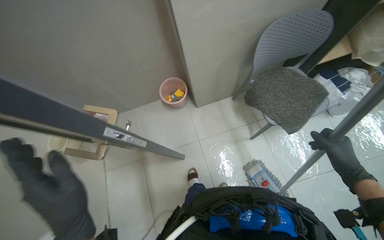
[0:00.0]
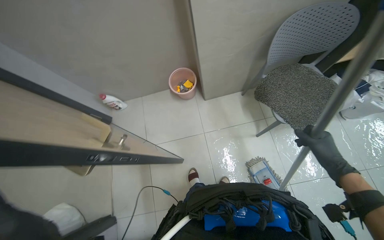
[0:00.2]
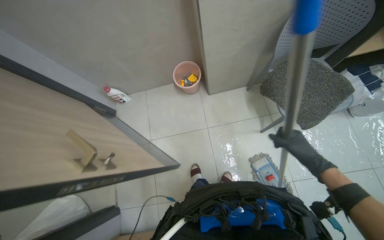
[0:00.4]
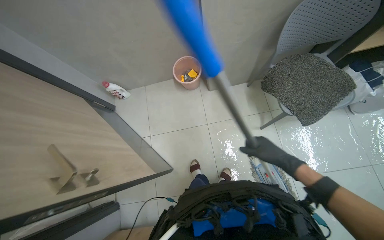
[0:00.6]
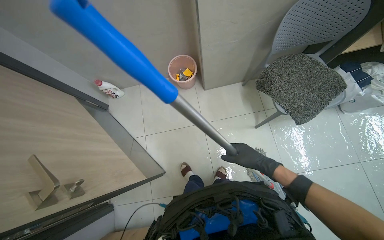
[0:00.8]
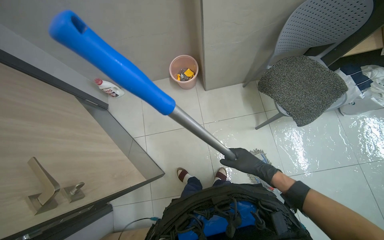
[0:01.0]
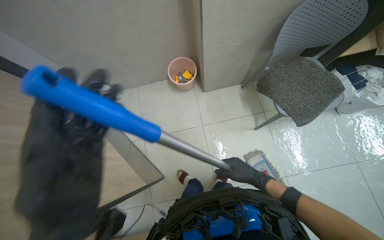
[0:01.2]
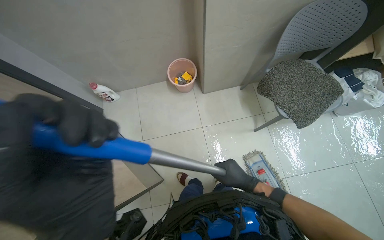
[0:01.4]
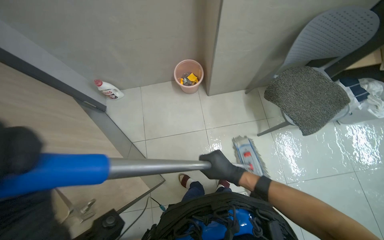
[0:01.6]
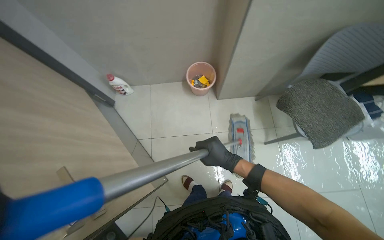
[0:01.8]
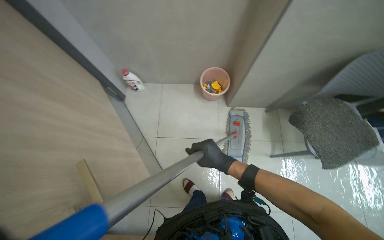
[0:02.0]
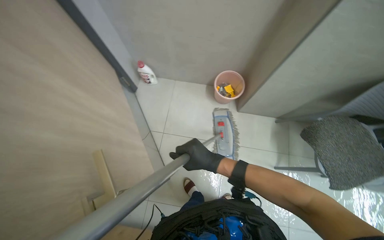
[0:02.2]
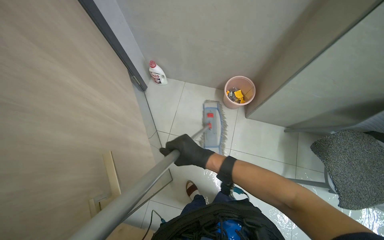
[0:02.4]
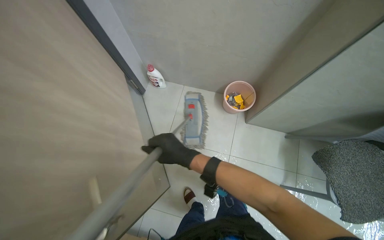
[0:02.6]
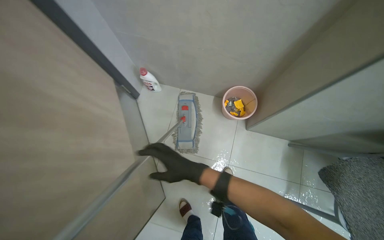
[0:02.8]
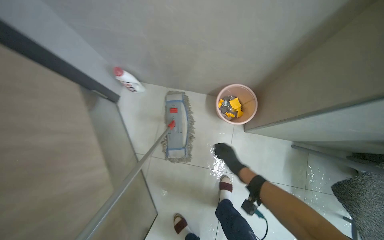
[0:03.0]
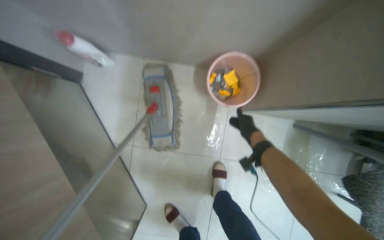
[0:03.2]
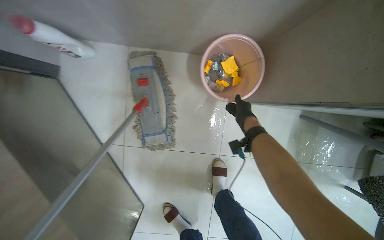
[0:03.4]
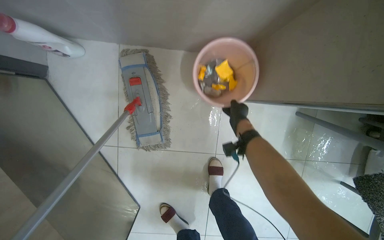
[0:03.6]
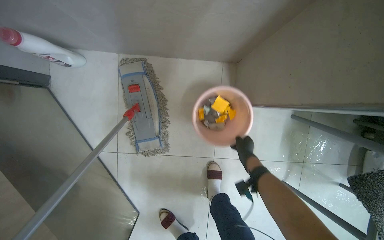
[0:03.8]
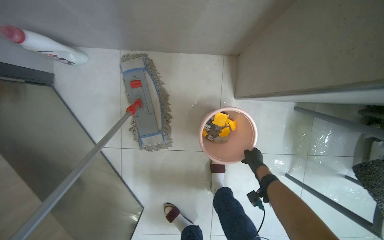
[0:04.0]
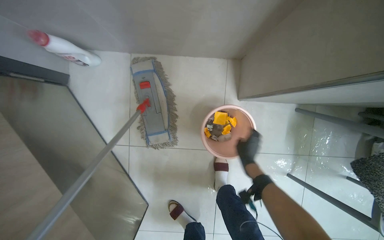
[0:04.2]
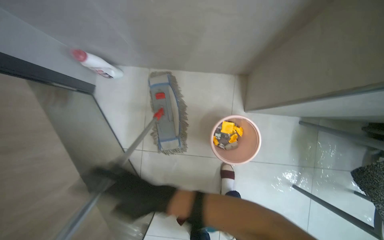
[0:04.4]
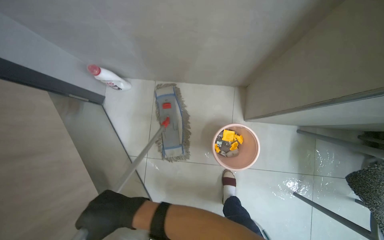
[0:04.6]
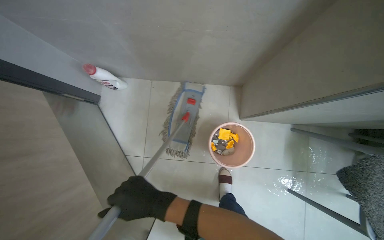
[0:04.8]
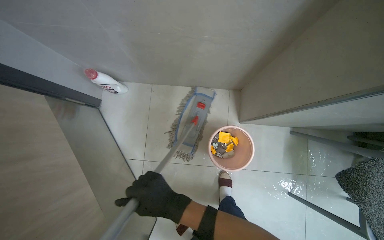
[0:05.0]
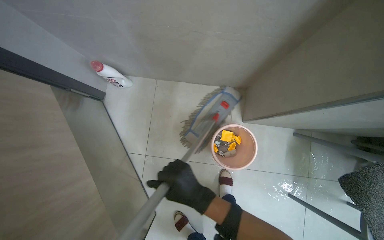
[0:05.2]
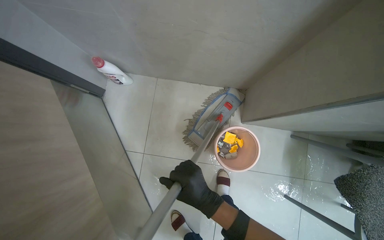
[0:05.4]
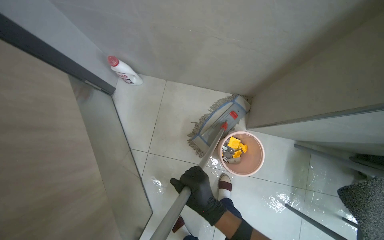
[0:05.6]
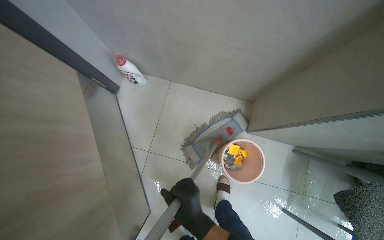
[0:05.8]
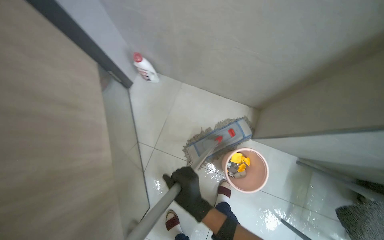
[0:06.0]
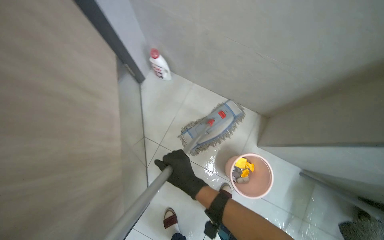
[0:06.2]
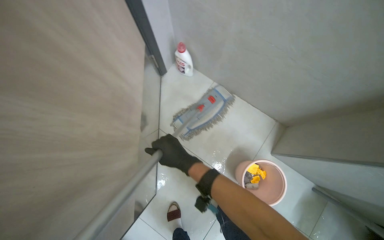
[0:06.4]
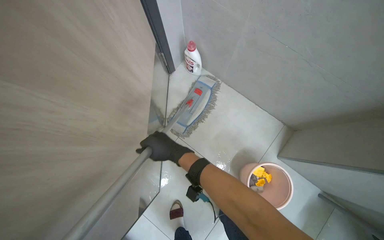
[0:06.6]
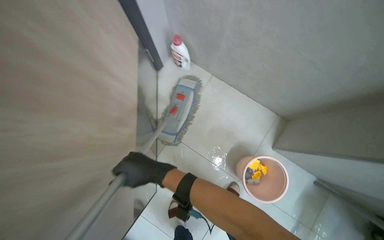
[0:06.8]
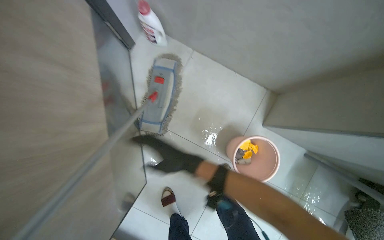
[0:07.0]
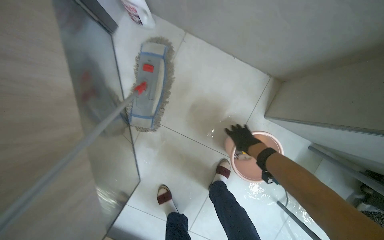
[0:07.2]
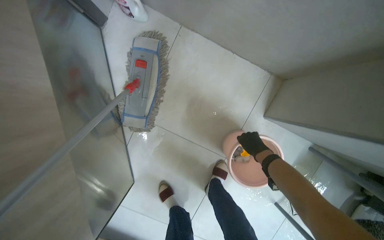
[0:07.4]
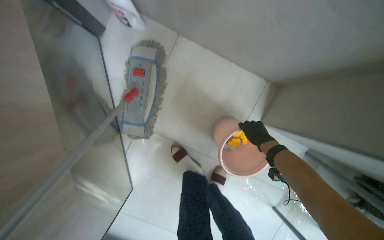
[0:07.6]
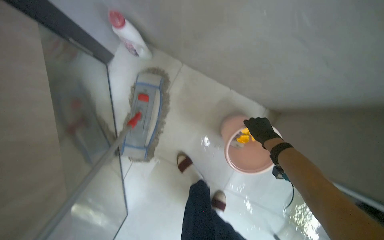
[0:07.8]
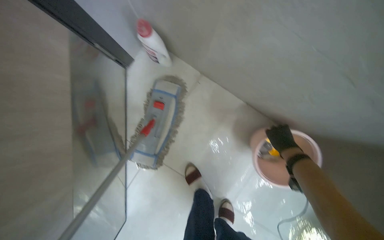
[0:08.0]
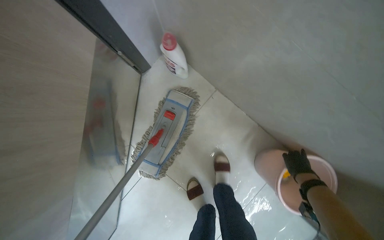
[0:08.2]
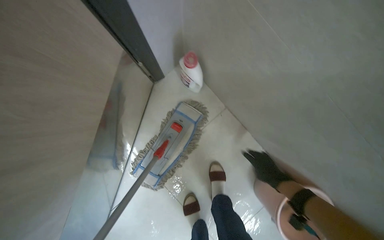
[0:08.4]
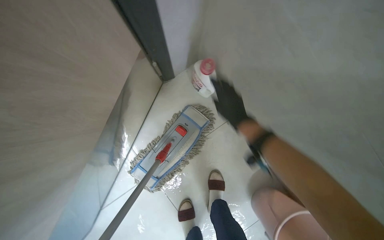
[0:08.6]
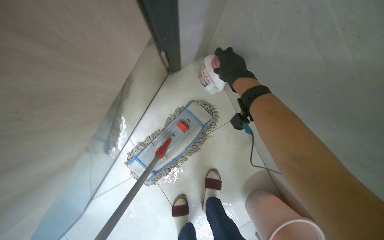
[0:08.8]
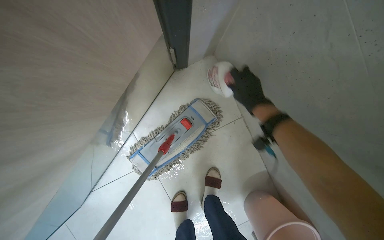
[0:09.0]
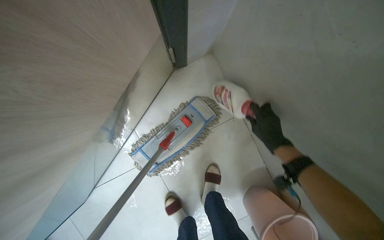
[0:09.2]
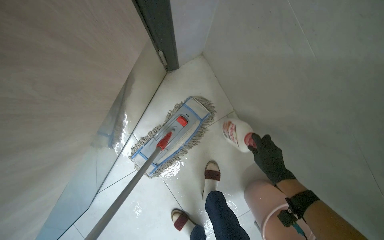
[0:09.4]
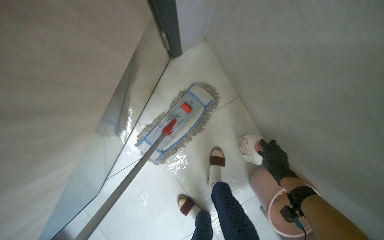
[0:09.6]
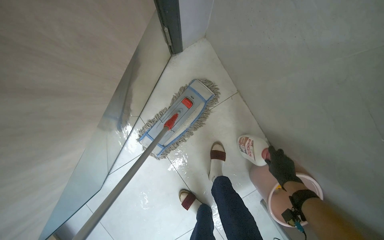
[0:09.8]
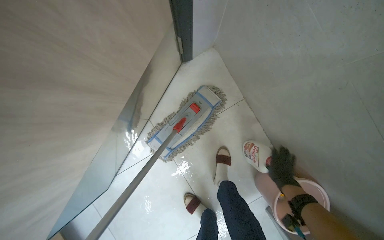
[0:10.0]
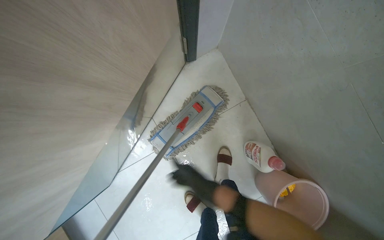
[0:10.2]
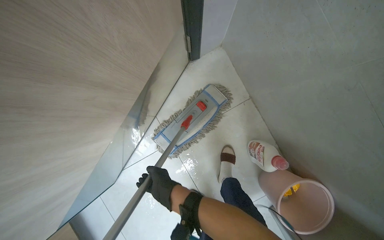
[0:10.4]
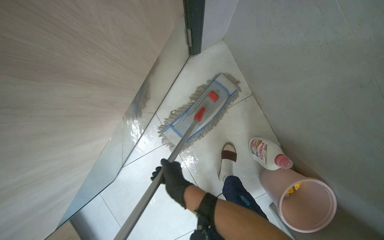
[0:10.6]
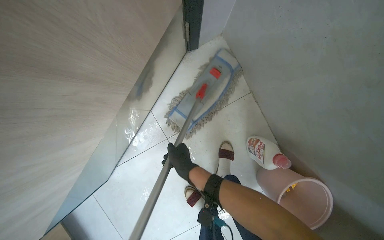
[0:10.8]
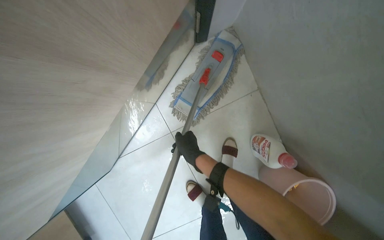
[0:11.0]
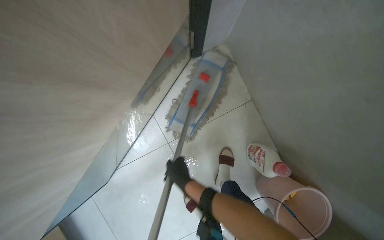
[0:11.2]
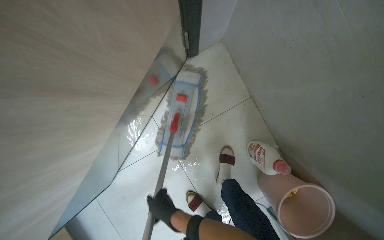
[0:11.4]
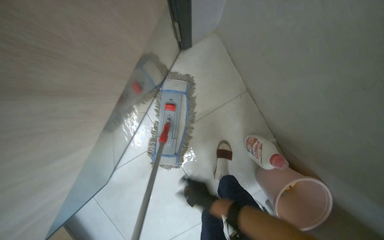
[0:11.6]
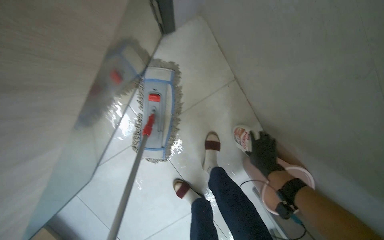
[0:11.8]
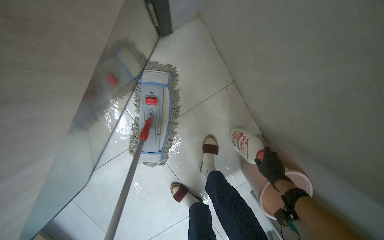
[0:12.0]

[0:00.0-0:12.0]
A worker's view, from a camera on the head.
Job: mopping floor.
The whole recording: Mopping floor. The worker prepares the mop by wringing a cloth and attaching it, then mops the floor.
0:00.0 to 0:01.6: The right hand shifts roughly 40 cm to the left.
0:01.6 to 0:03.0: The camera is carried roughly 50 cm.
0:06.0 to 0:07.6: The view tilts some 15 degrees downward. The right hand heads farther from the camera and to the right, covering approximately 50 cm.
0:07.6 to 0:09.0: The camera travels approximately 40 cm. Everything in view rotates some 35 degrees clockwise.

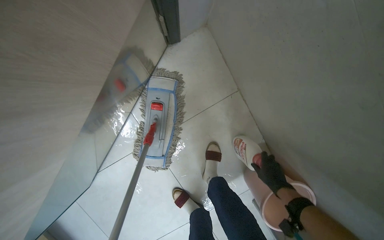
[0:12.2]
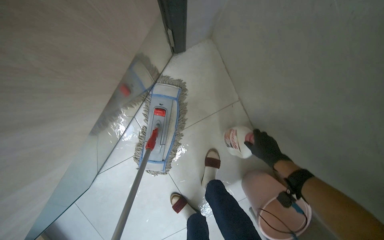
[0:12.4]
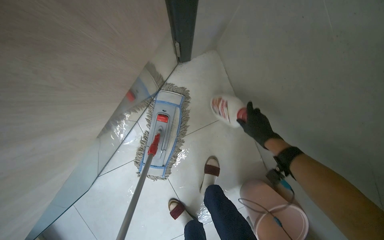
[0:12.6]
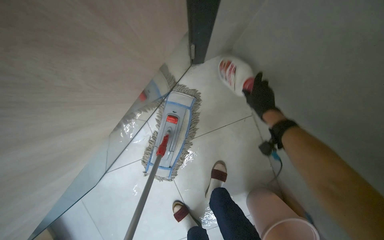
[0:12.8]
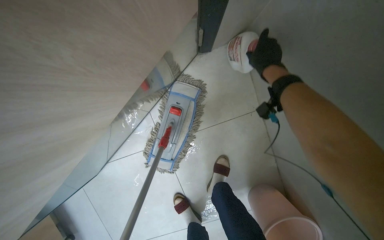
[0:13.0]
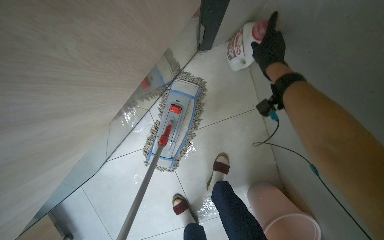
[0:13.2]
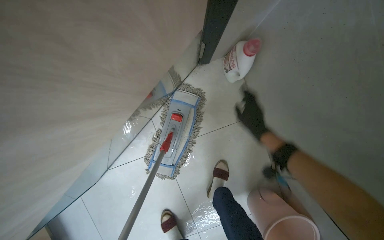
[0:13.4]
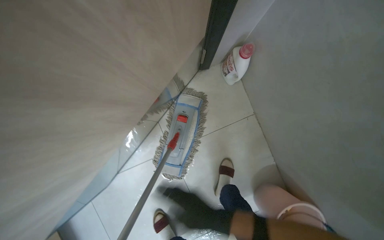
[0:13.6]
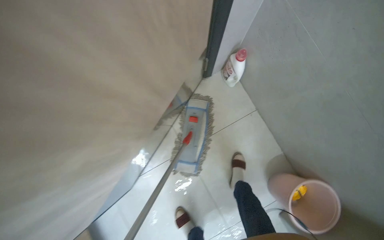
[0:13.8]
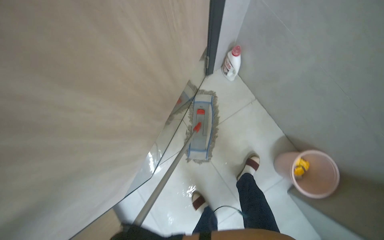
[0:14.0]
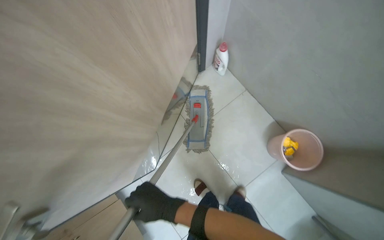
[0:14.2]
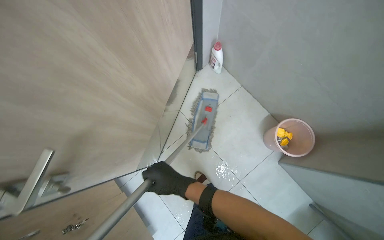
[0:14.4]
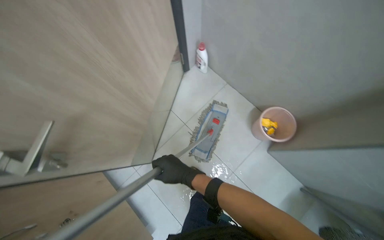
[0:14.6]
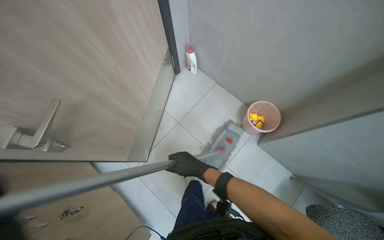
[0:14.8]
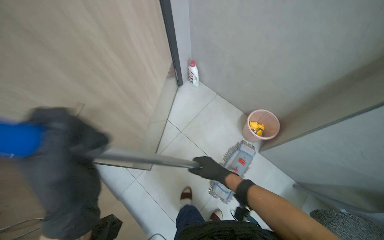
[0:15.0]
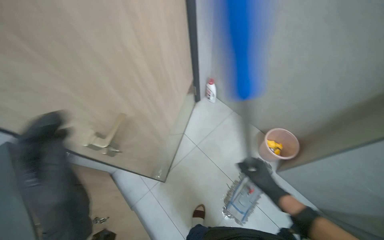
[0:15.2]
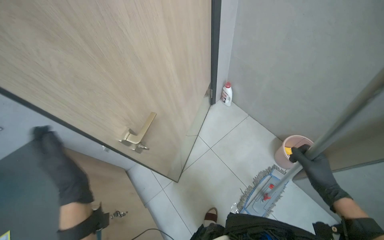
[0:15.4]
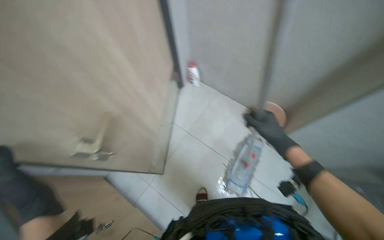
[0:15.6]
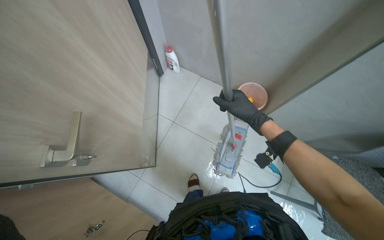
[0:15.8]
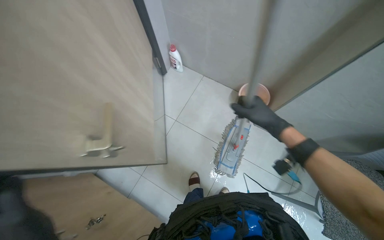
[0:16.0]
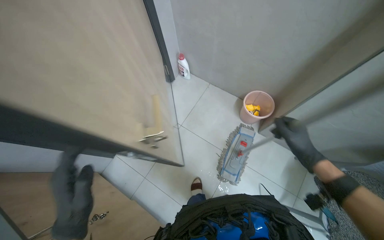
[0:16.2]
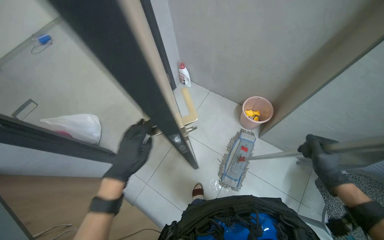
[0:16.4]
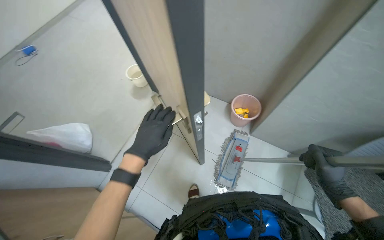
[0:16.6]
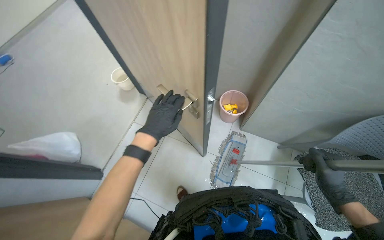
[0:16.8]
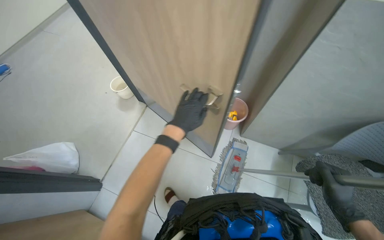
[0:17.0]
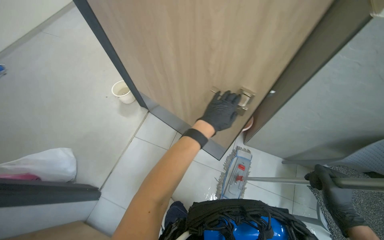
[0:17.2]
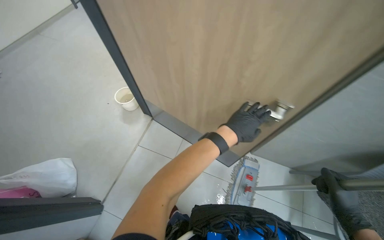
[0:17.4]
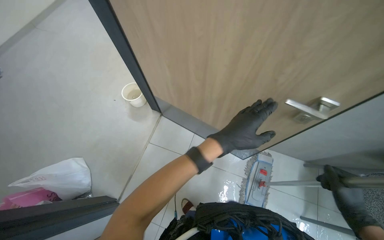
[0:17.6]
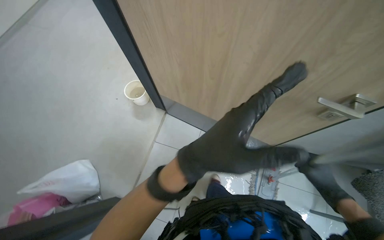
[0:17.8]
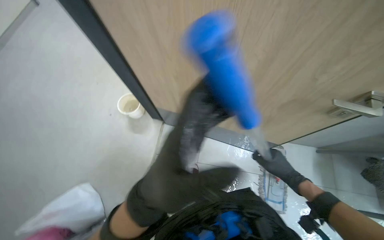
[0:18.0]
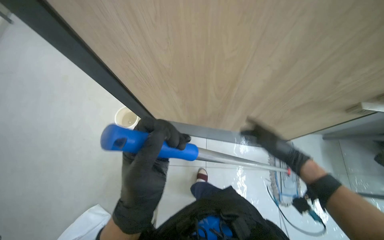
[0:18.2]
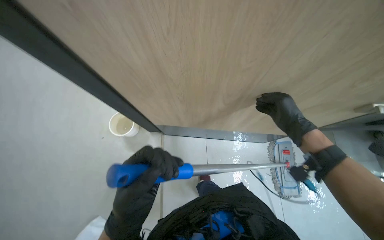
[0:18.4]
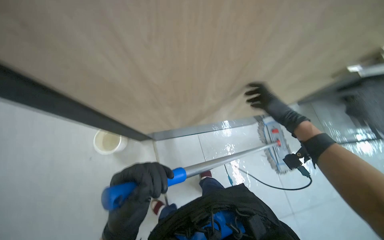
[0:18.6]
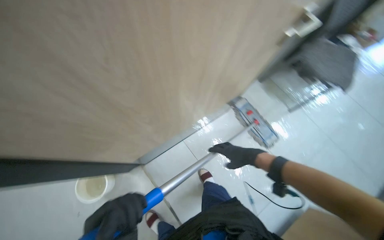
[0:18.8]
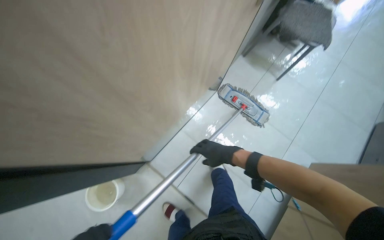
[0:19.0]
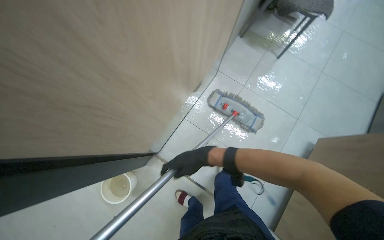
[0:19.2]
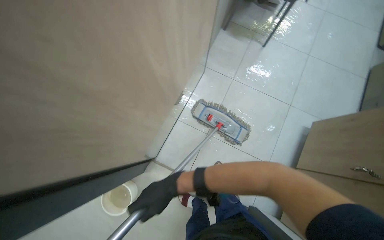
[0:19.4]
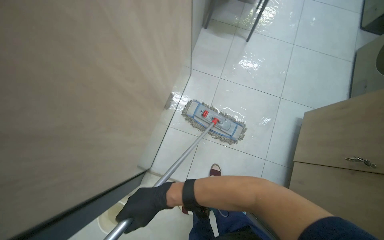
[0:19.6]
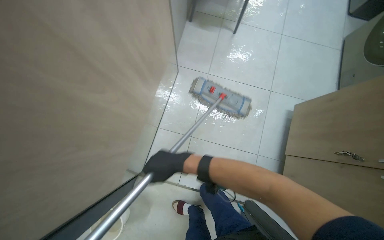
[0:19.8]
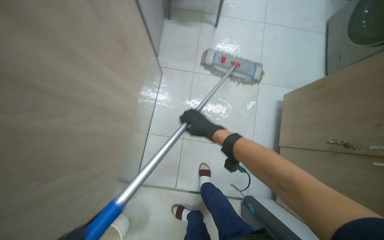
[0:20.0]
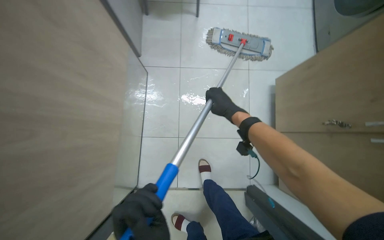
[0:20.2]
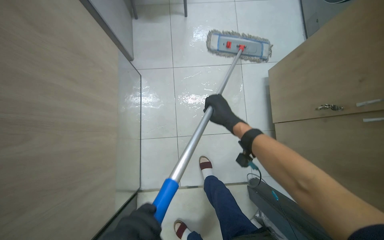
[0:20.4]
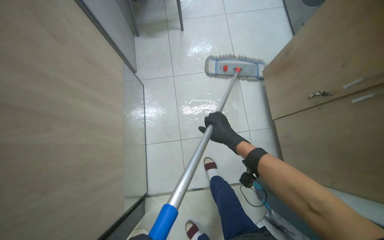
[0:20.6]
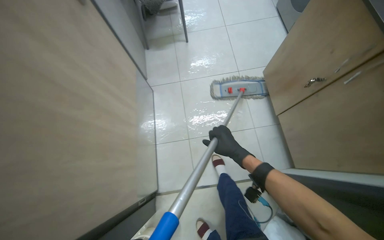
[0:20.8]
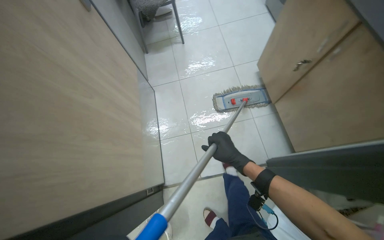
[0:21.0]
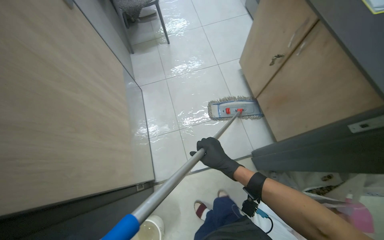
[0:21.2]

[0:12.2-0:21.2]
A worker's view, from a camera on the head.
Job: mopping floor.
The whole recording: Mopping floor. The worker prepares the mop by wringing a cloth and attaching it, then mops the floor.
0:12.2 to 0:13.8: The camera pitches upward, by some 15 degrees.
0:13.8 to 0:15.2: The camera travels roughly 70 cm. The wearer looks about 20 degrees further upward.
0:15.2 to 0:16.6: The head rotates roughly 20 degrees to the right.
0:16.6 to 0:18.2: The camera travels roughly 50 cm.
0:18.2 to 0:19.8: The wearer moves about 50 cm. The view tilts about 15 degrees downward. The scene rotates counterclockwise by approximately 50 degrees.
0:19.8 to 0:21.2: Everything in view rotates some 30 degrees counterclockwise. The right hand moves to the right, approximately 25 cm.
